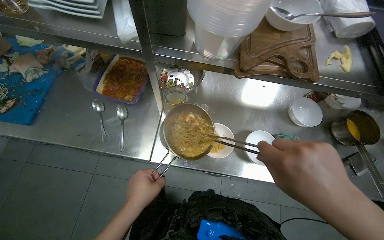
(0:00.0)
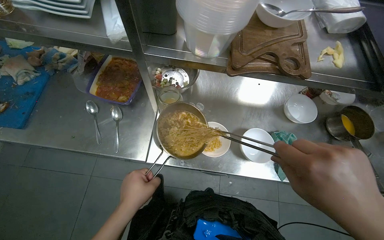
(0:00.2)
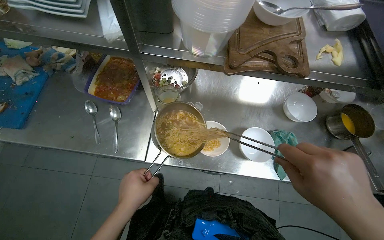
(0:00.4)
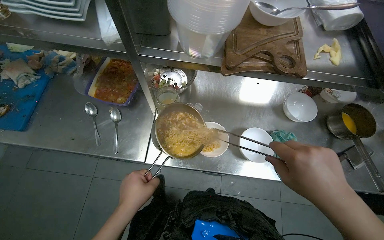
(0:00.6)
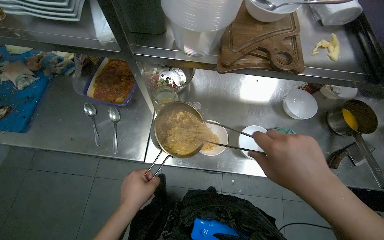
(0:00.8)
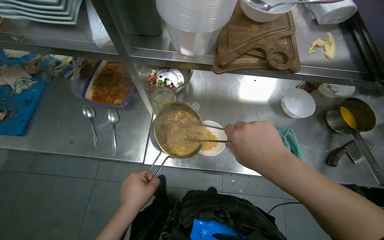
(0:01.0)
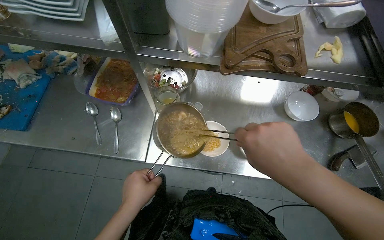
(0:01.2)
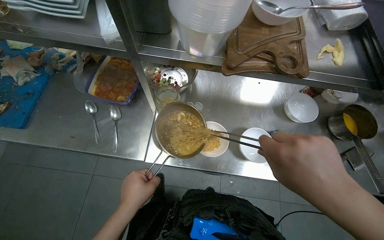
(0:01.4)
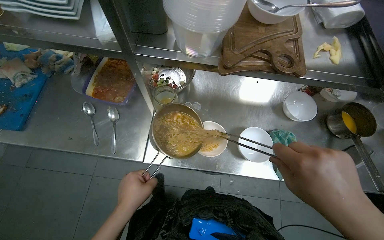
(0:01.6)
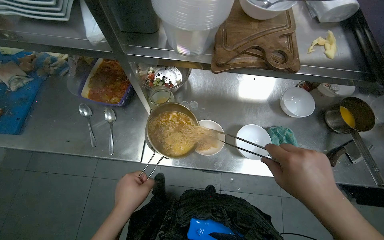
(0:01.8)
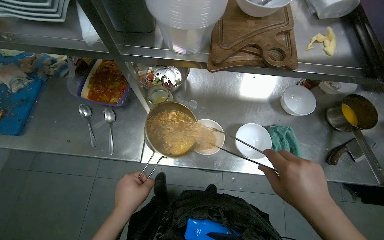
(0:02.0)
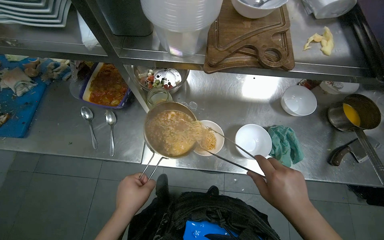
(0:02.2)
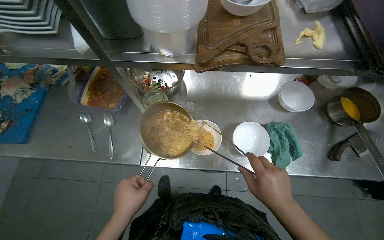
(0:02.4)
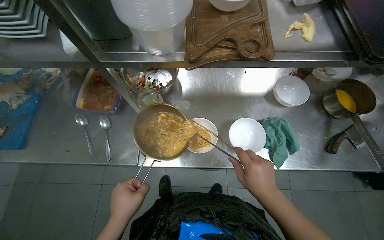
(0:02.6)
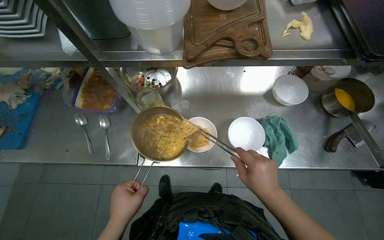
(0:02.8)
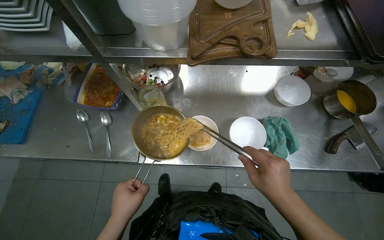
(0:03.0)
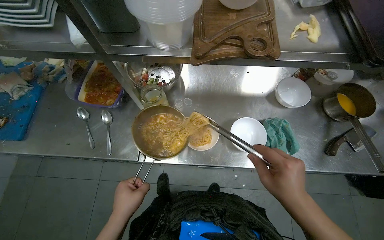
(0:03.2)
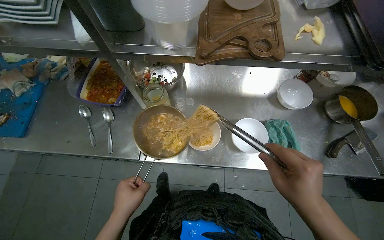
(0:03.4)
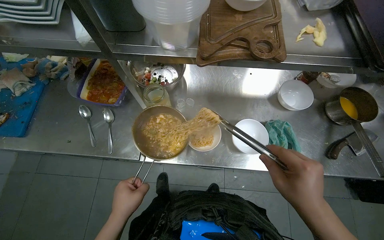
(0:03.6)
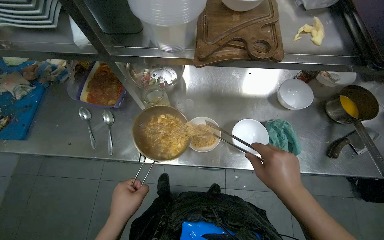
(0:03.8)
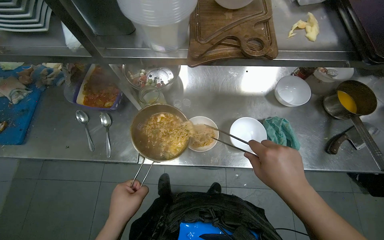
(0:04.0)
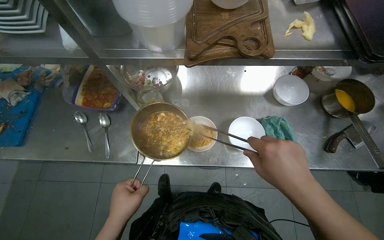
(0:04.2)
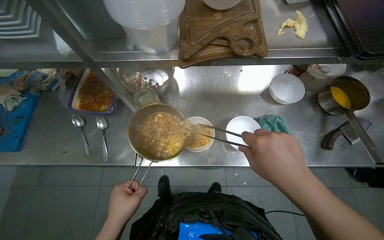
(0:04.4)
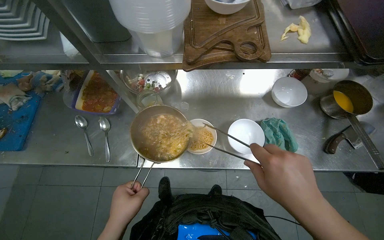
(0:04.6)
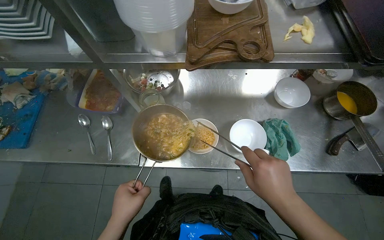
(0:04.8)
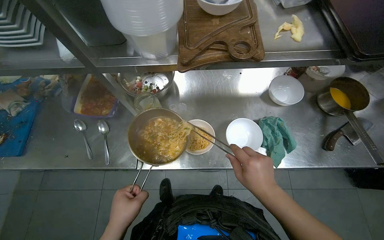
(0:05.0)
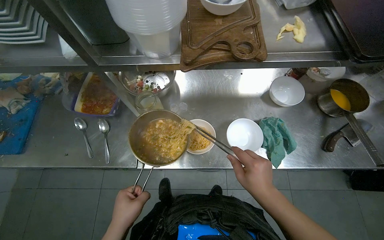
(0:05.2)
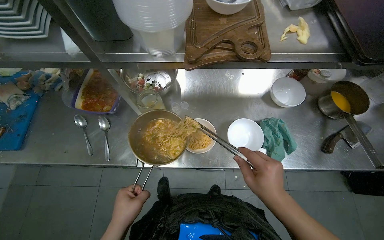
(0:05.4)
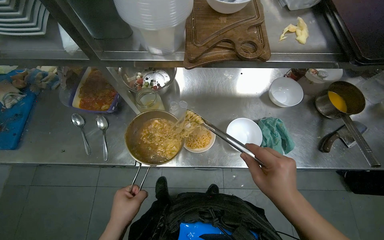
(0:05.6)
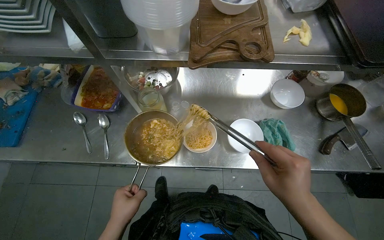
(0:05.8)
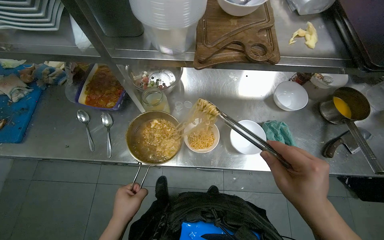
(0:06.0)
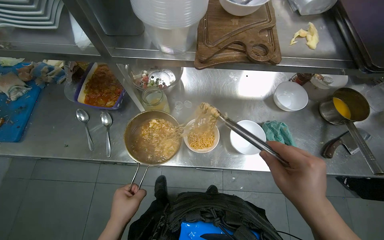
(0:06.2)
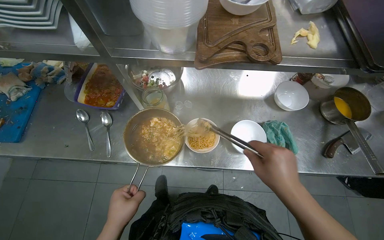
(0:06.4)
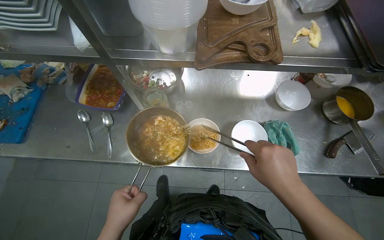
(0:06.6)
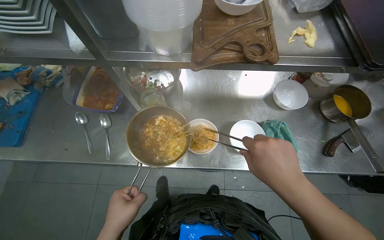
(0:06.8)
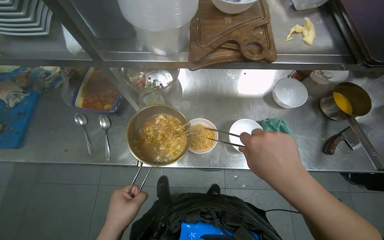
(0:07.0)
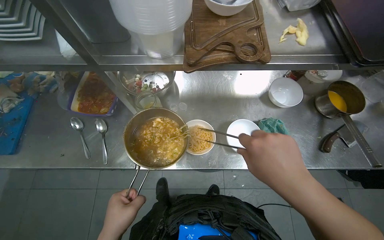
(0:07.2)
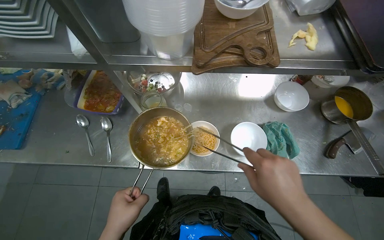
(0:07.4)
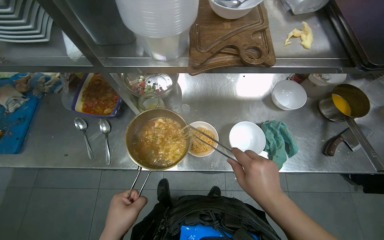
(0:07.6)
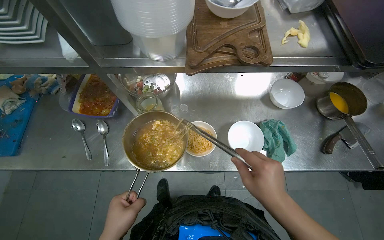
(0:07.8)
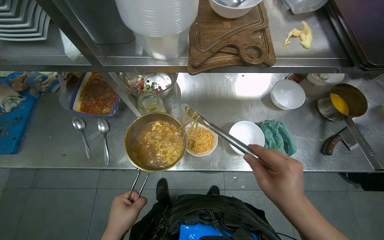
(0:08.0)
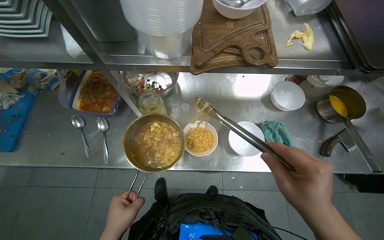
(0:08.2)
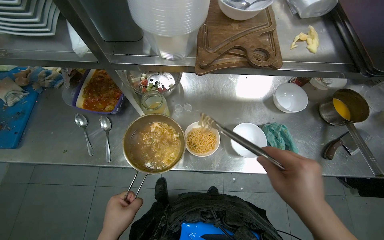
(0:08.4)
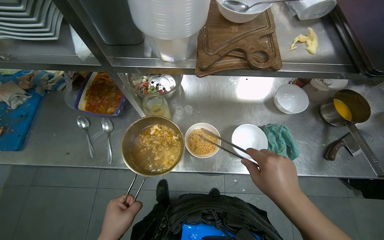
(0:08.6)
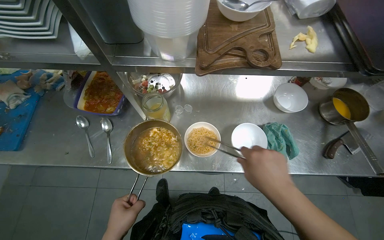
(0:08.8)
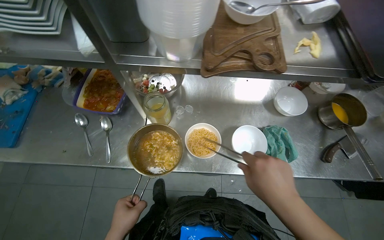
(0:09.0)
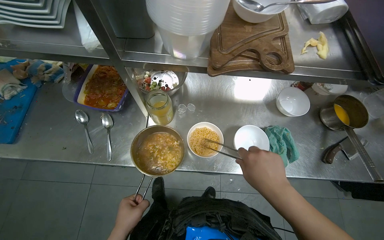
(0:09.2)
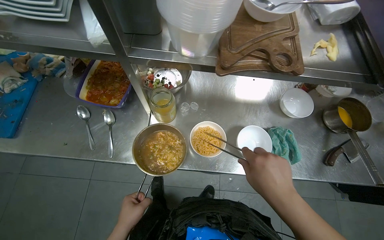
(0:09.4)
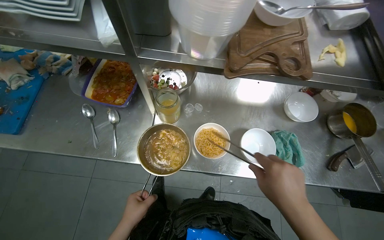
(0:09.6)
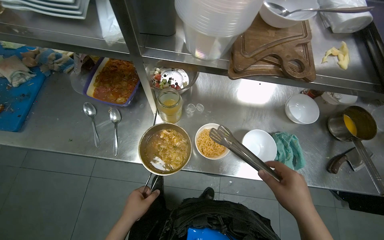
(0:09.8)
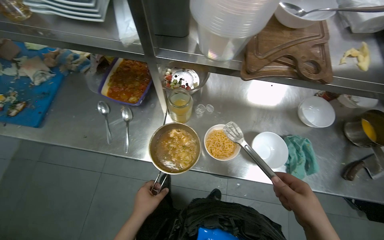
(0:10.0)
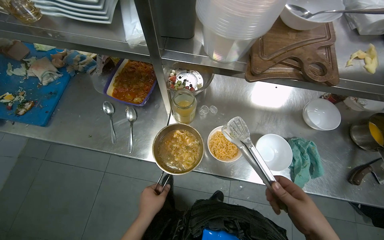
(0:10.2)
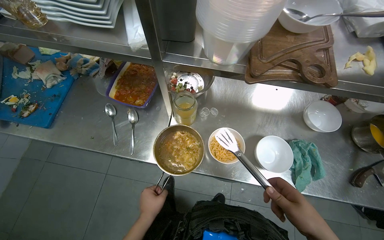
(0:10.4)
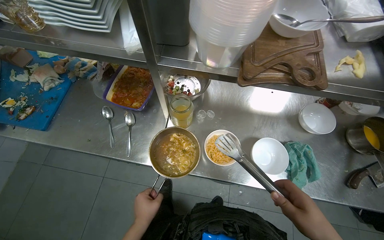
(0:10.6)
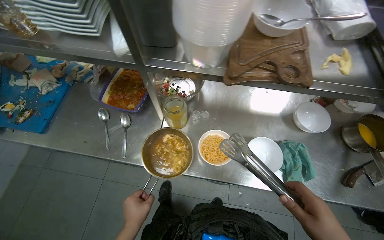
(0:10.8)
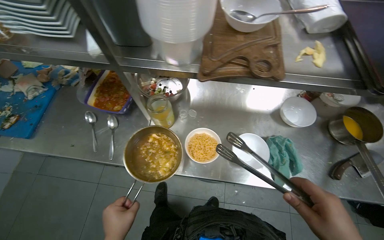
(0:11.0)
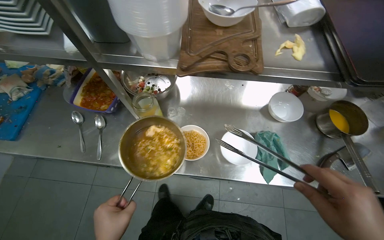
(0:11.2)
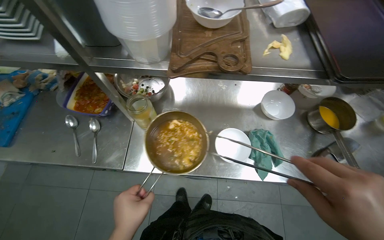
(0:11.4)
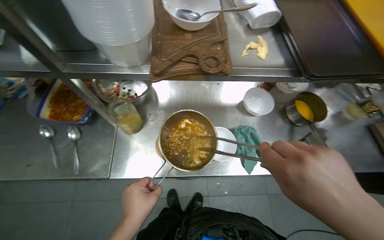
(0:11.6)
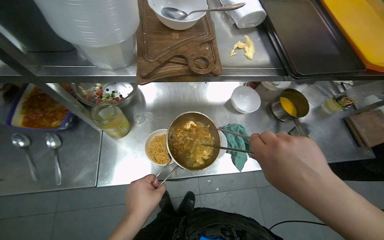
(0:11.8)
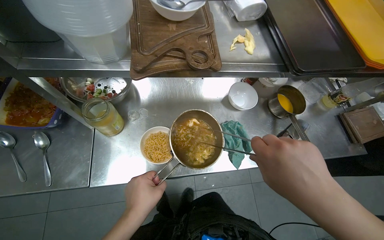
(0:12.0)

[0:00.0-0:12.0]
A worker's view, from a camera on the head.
Job: preparing food.
The whole recording: Assembling ramen bowls. The worker transfers noodles, soup, and other ingredients into multiple bowls.
0:00.0 to 0:01.6: The hands stay close to where they were, moving slightly.
0:01.6 to 0:03.0: The right hand shifts some 10 cm farther from the camera.
0:03.0 to 0:04.4: The hands work in one place, with small movements.
0:06.0 to 0:10.4: The hands stay close to where they were, moving slightly.
0:10.4 to 0:12.0: The wearer's head swings approximately 20 degrees to the right.

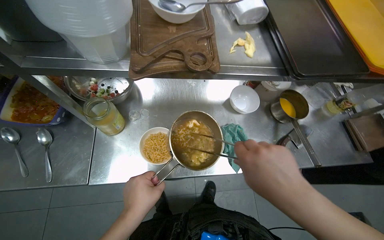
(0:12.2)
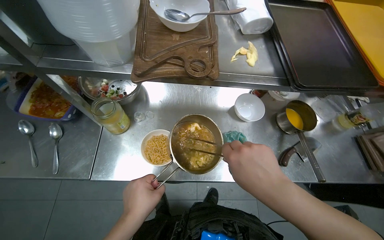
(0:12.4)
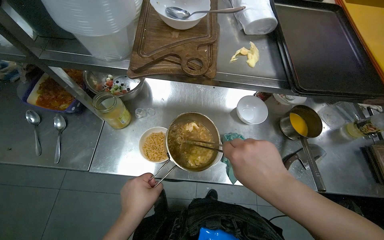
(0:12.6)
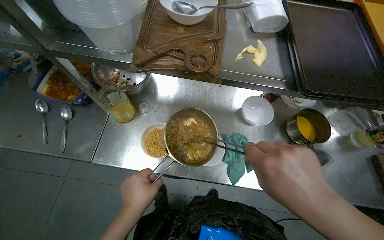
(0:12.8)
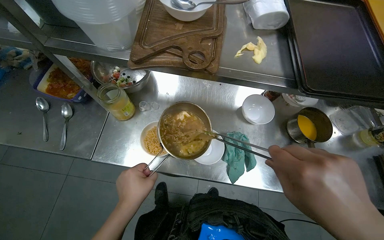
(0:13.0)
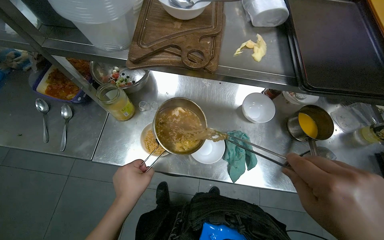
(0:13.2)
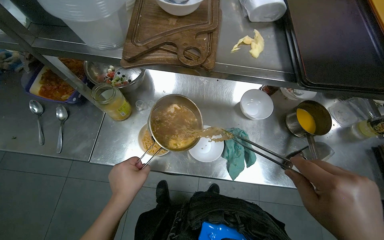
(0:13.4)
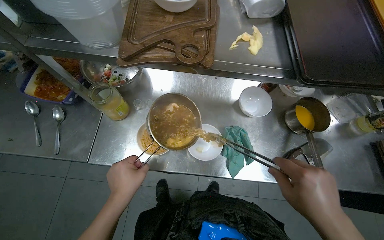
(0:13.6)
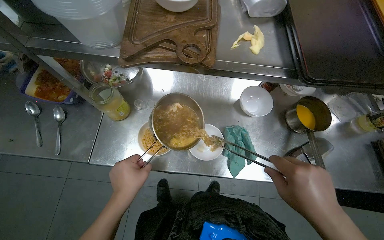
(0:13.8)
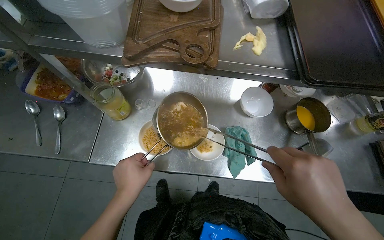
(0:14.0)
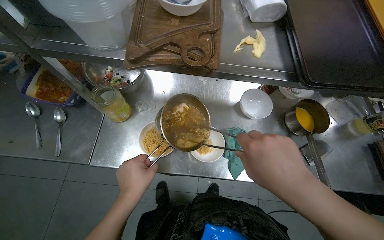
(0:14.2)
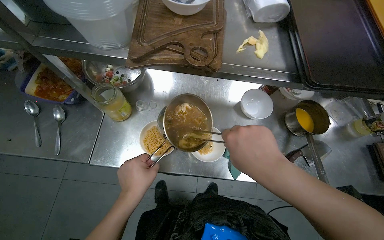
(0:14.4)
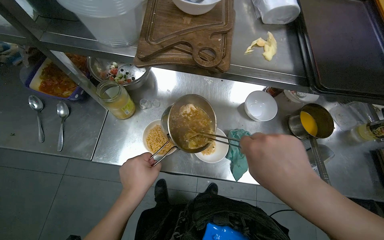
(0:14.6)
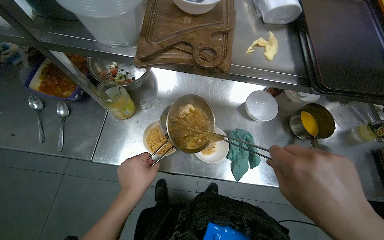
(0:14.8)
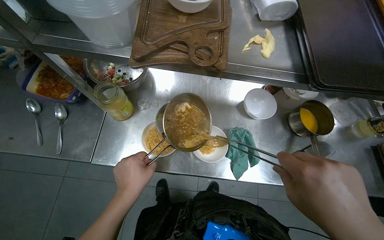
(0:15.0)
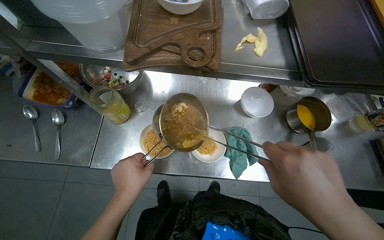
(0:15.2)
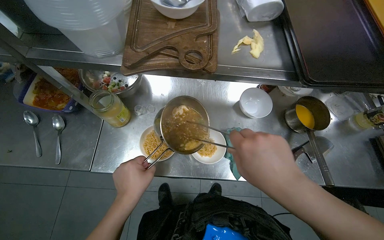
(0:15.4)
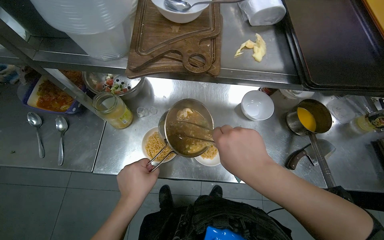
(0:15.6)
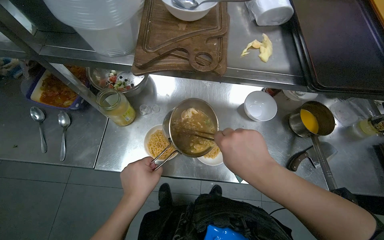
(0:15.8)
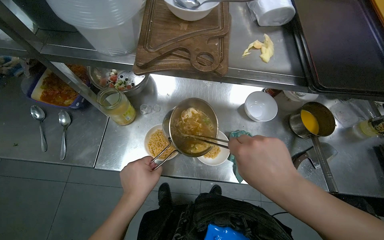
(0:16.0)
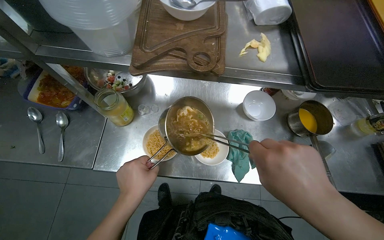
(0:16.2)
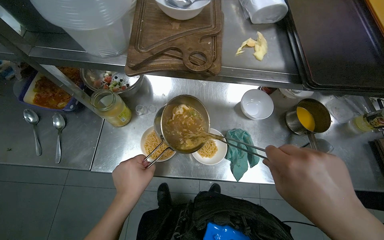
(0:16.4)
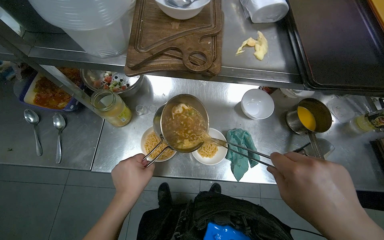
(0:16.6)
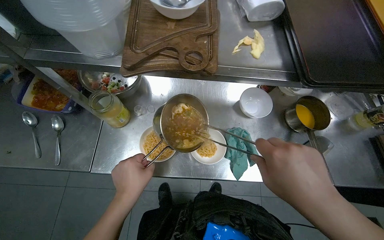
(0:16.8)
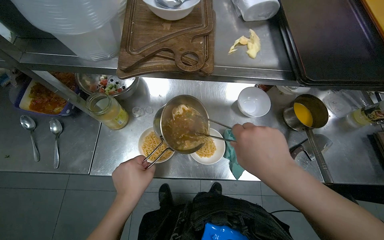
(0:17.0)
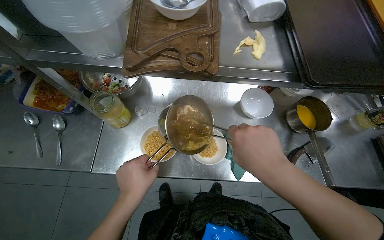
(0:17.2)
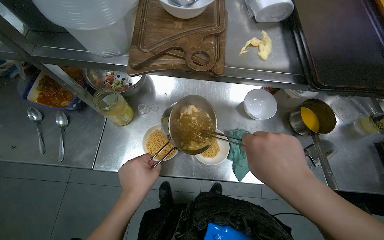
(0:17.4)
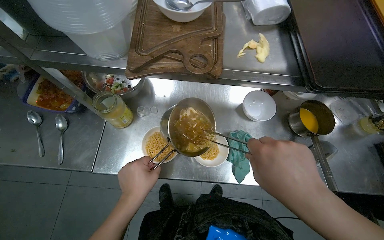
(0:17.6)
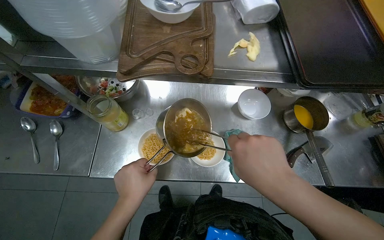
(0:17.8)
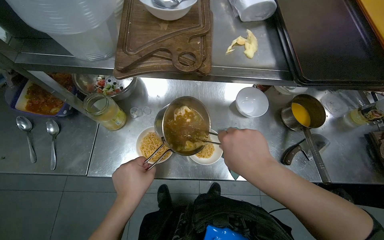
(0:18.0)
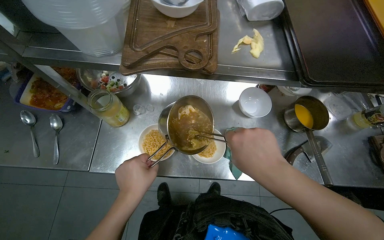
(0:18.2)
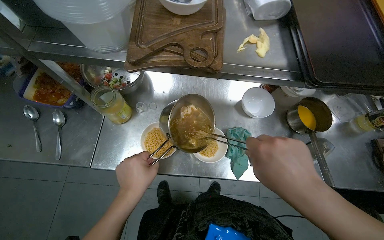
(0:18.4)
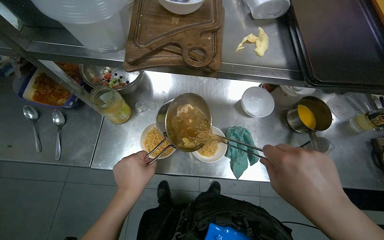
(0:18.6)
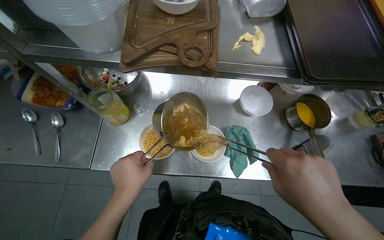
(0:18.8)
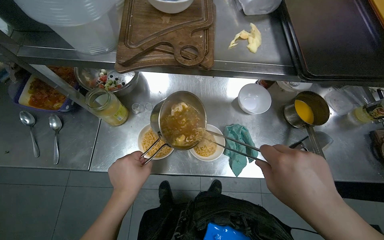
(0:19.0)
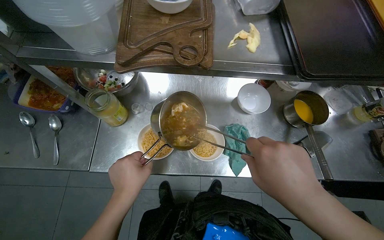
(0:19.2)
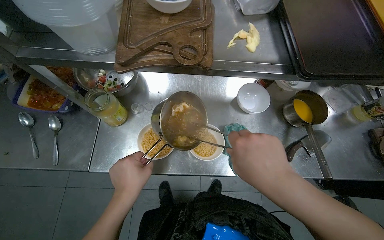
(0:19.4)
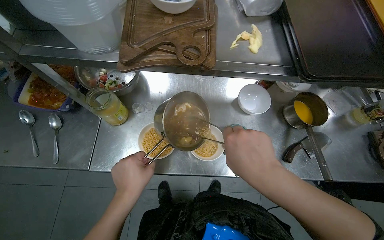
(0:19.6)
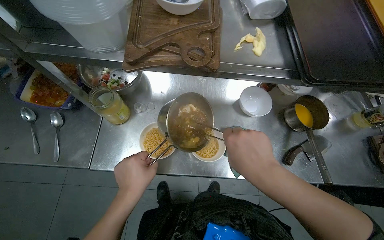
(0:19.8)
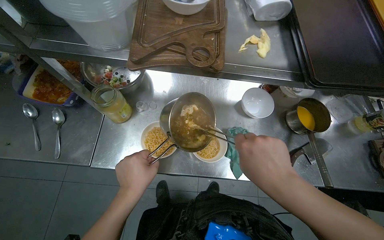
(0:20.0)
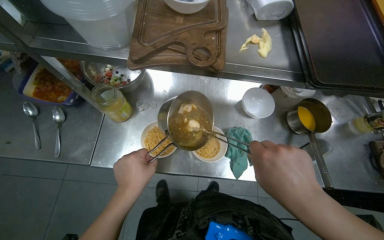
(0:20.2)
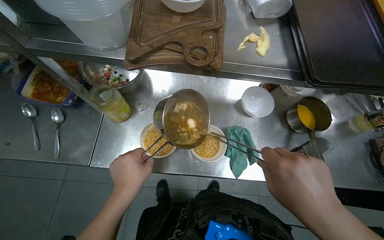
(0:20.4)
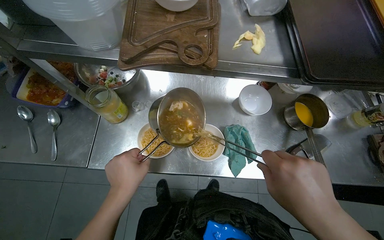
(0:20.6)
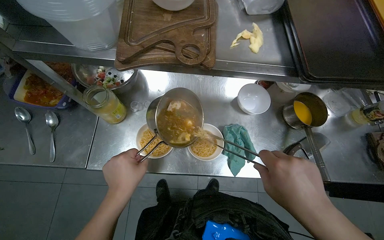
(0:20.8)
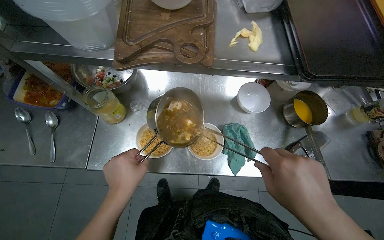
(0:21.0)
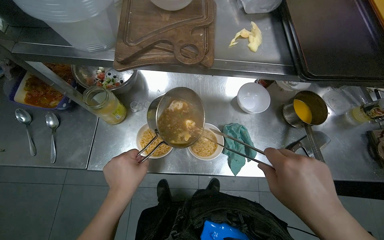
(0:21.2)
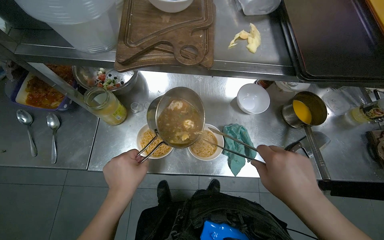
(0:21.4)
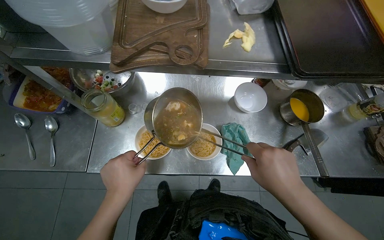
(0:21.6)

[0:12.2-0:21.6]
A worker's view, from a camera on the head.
Job: preparing food.
The whole recording: Assembling ramen bowls. The worker transfers noodles, soup, and other ingredients into multiple bowls.
0:13.8 to 0:15.4: The right hand swings left and right, some 10 cm each way, with 2 reversals.
0:15.4 to 0:21.6: The hands stay close to where they were, moving slightly.
